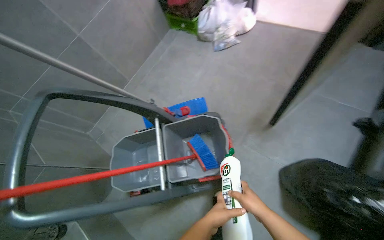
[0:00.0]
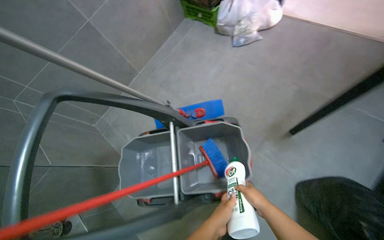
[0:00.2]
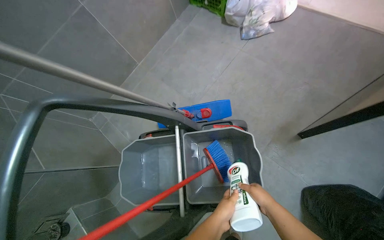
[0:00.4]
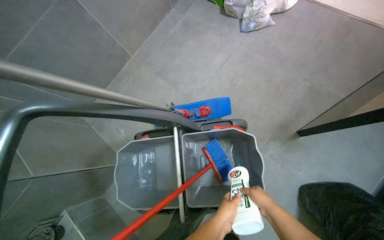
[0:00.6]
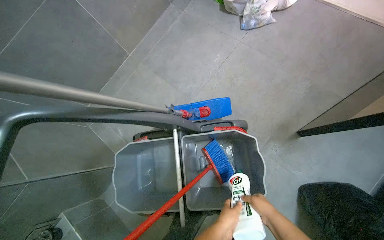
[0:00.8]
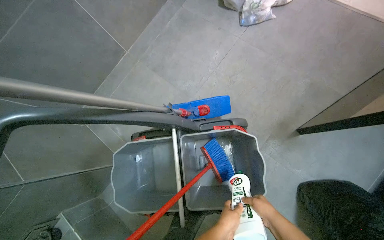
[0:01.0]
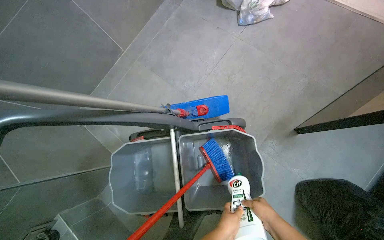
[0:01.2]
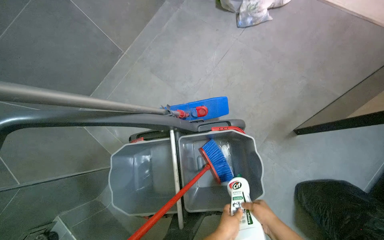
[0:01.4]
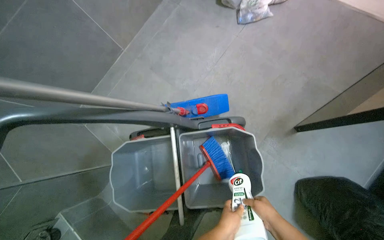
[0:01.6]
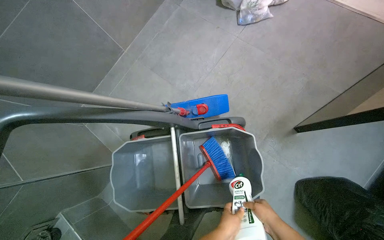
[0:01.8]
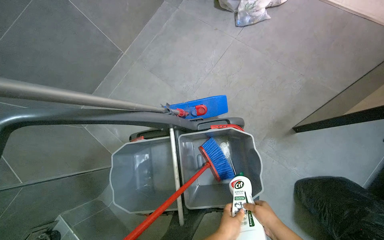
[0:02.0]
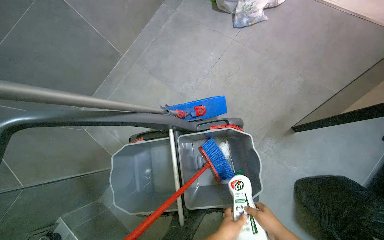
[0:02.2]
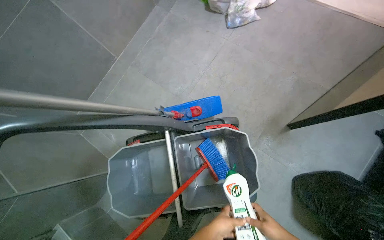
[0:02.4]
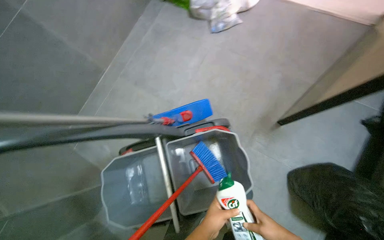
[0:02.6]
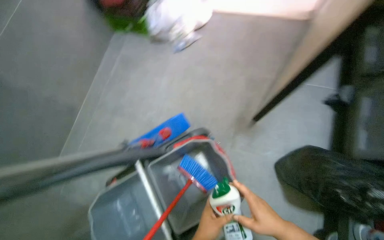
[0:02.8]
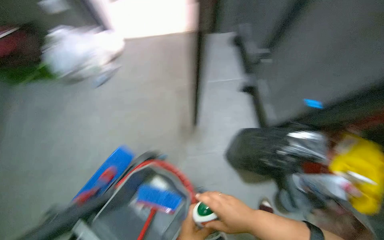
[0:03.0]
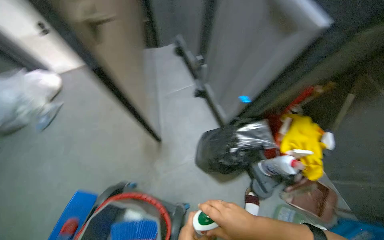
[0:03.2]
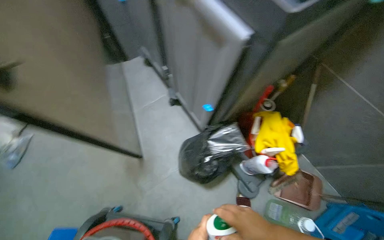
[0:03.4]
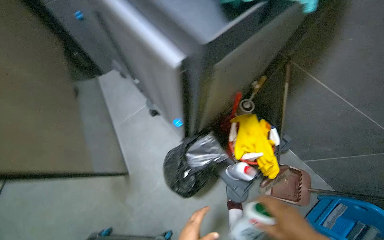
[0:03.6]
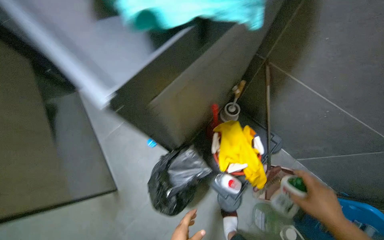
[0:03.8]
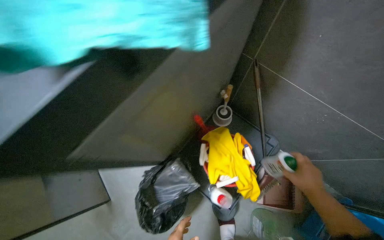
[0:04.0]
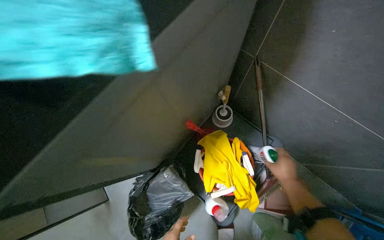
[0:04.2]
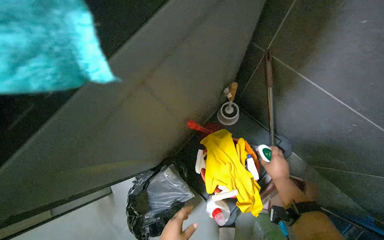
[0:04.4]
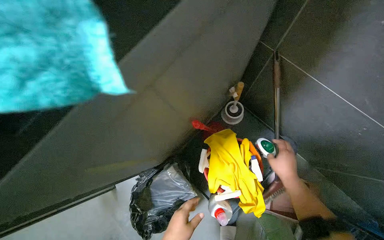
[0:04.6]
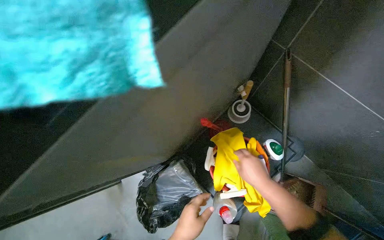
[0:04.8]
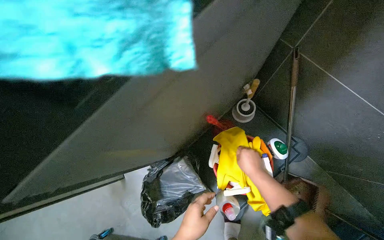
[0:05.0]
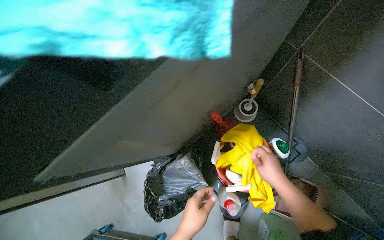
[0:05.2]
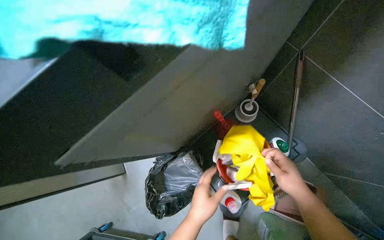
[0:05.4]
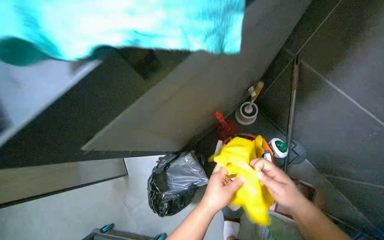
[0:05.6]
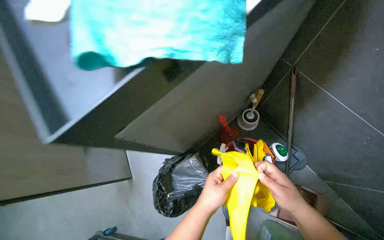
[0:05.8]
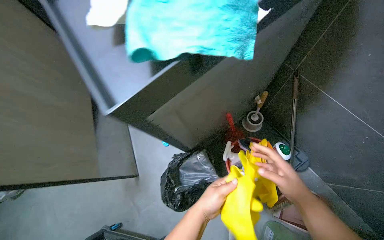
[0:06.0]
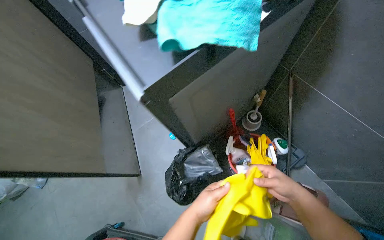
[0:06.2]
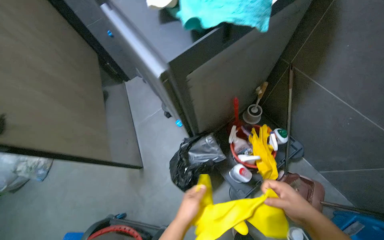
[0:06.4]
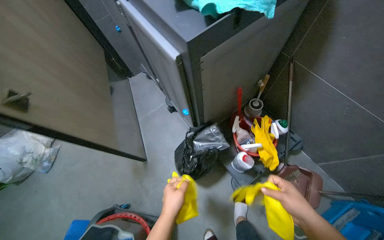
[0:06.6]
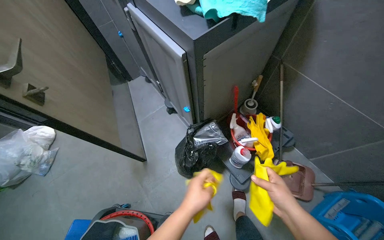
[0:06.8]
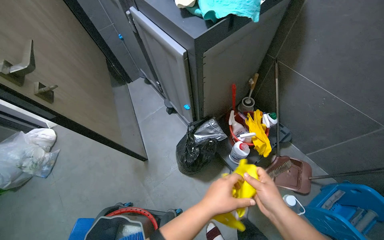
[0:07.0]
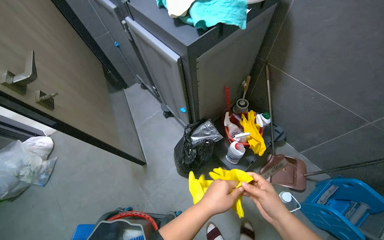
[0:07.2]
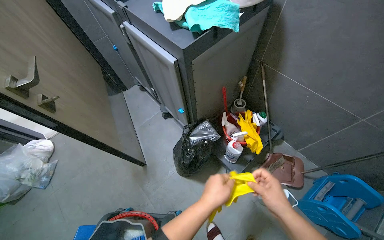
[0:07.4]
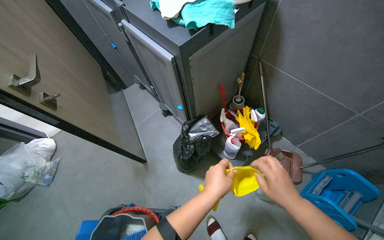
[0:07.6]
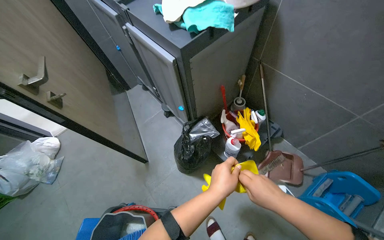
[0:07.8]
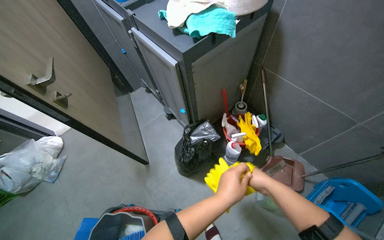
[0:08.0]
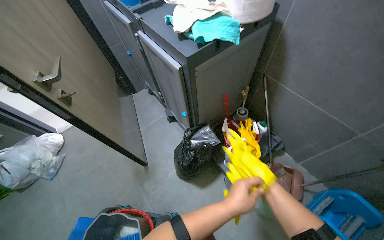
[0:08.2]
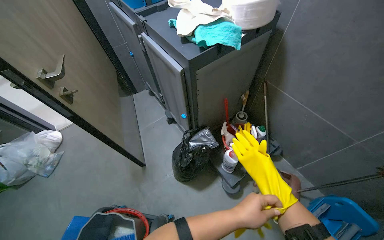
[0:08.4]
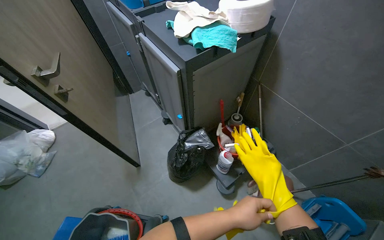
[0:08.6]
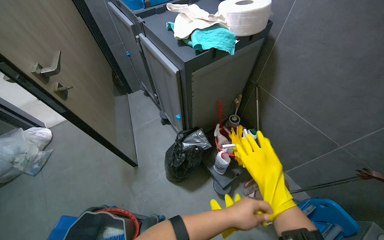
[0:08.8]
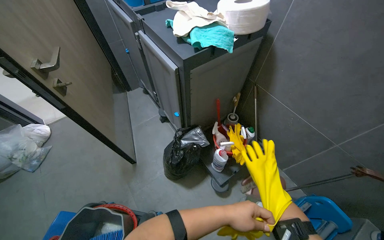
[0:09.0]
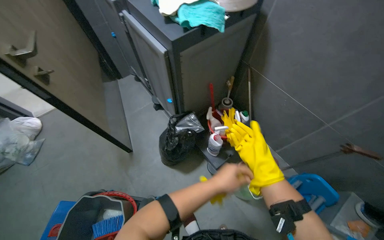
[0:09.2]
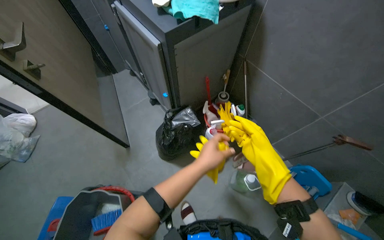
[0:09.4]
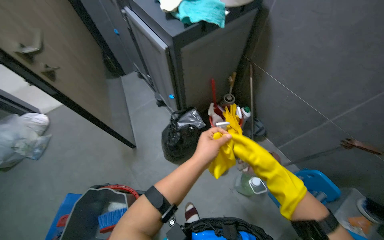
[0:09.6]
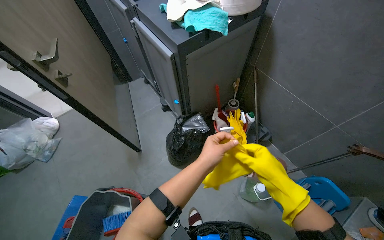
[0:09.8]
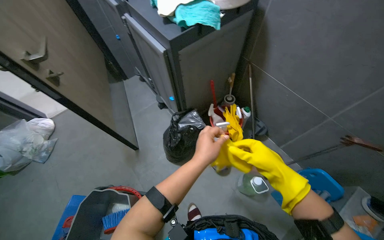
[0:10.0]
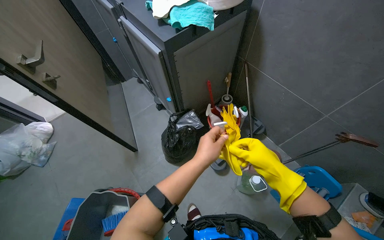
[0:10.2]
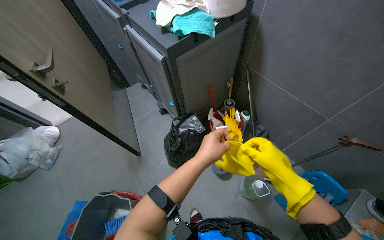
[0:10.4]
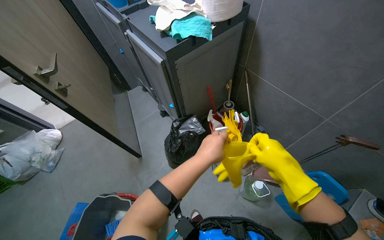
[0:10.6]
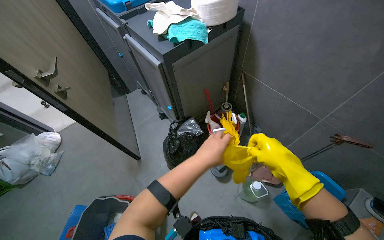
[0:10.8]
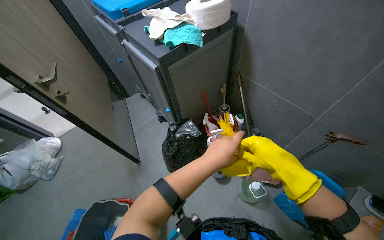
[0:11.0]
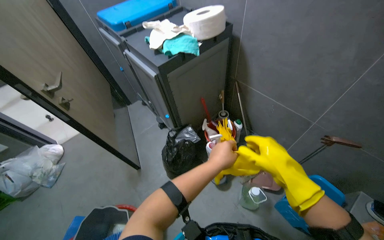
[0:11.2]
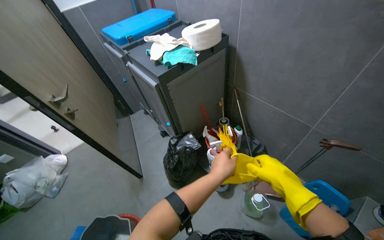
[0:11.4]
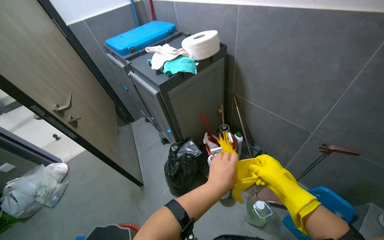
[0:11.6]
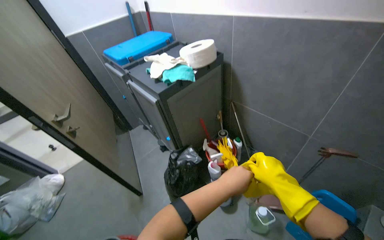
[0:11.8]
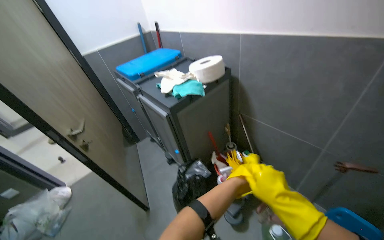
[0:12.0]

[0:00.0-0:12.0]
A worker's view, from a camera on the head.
Job: preparing cleaning supplies.
The whole recording: Preparing cleaning solution in cart. The worker fills a cleaning cart with water and various cleaning agents, putting on gloves during the process.
0:00.0 to 0:01.6: The wearer looks approximately 10 degrees further downward.
0:01.6 to 0:03.0: The head rotates approximately 50 degrees to the right. The view tilts some 15 degrees upward.
0:03.0 to 0:04.4: The camera travels about 80 cm. Everything in view rotates approximately 40 degrees counterclockwise.
0:04.4 to 0:06.0: The right hand goes nearer and farther, roughly 25 cm each way, reversing 2 times.
0:06.0 to 0:07.6: The head travels about 40 cm.
0:07.6 to 0:09.0: The left hand moves to the right, roughly 10 cm.
0:09.0 to 0:10.4: The left hand goes roughly 15 cm nearer to the camera and up the picture, while the right hand moves nearer to the camera, about 10 cm.
0:10.4 to 0:12.0: The view tilts approximately 20 degrees upward. The left hand moves to the right, roughly 10 cm.

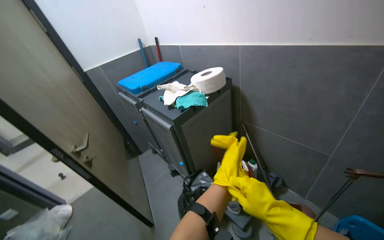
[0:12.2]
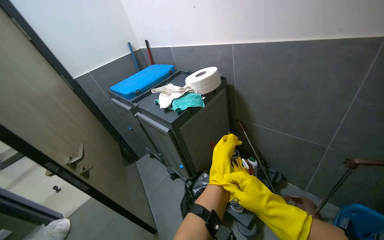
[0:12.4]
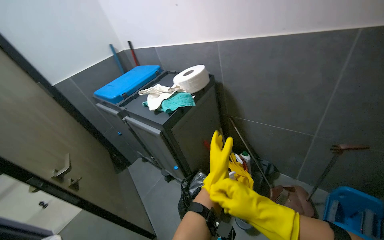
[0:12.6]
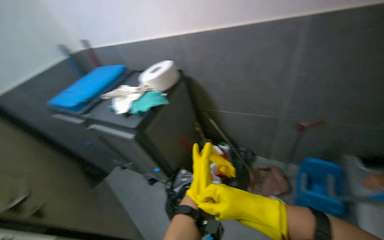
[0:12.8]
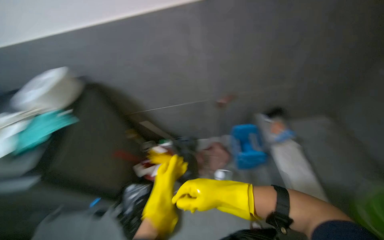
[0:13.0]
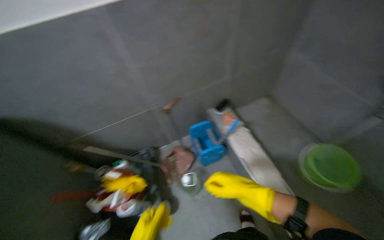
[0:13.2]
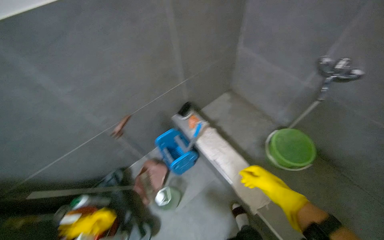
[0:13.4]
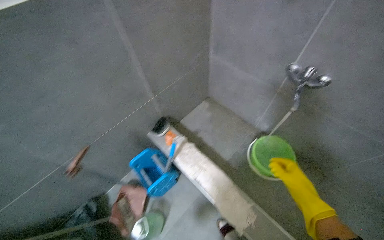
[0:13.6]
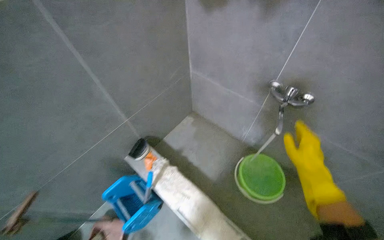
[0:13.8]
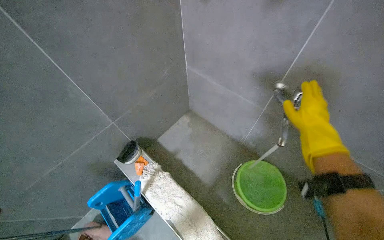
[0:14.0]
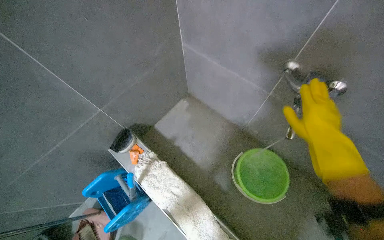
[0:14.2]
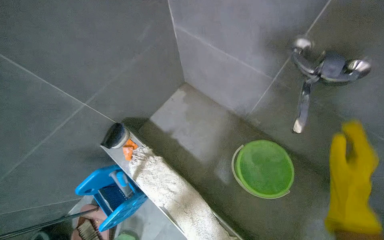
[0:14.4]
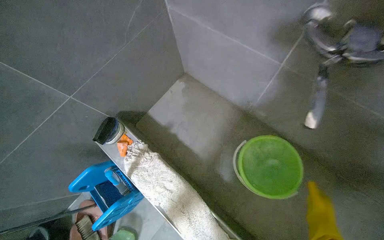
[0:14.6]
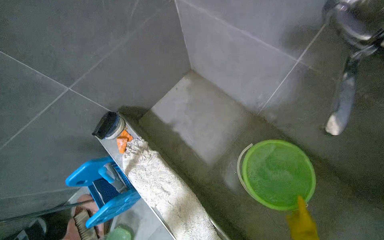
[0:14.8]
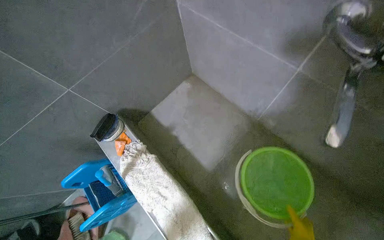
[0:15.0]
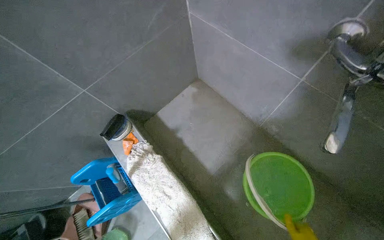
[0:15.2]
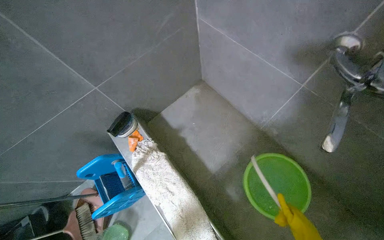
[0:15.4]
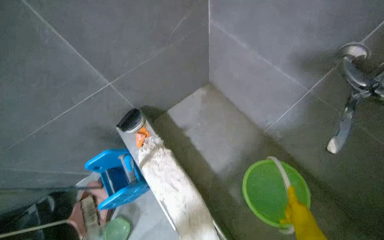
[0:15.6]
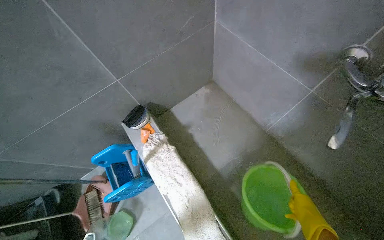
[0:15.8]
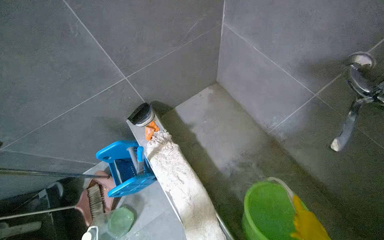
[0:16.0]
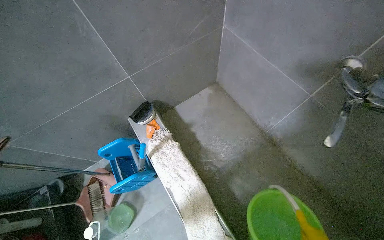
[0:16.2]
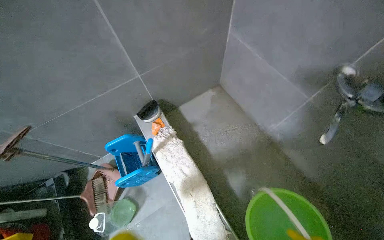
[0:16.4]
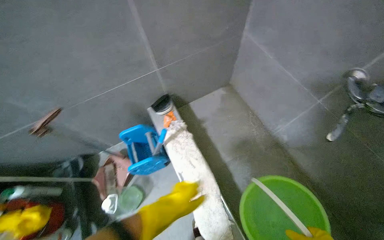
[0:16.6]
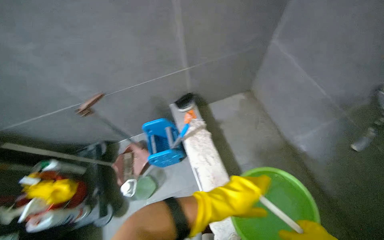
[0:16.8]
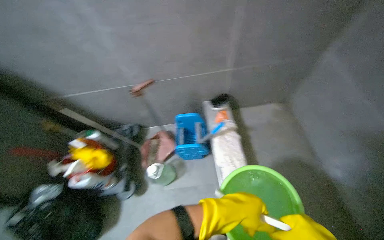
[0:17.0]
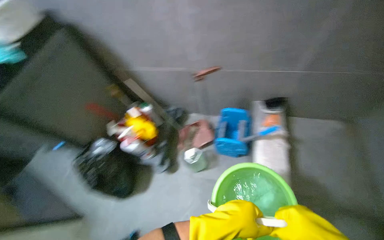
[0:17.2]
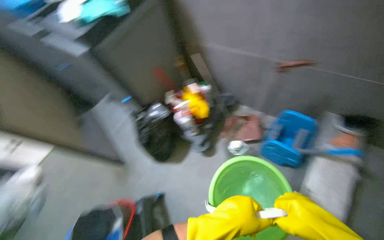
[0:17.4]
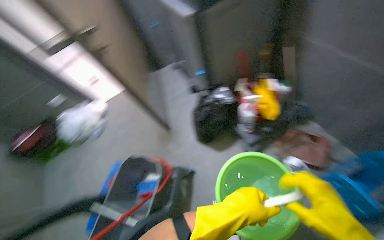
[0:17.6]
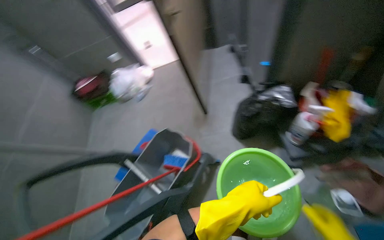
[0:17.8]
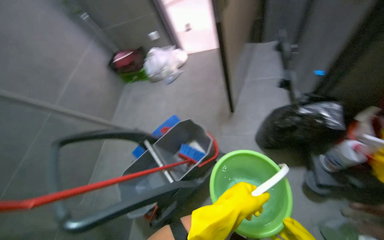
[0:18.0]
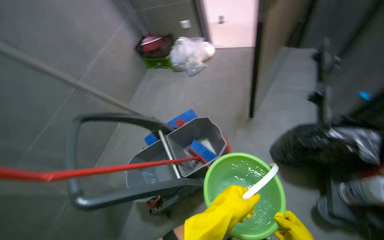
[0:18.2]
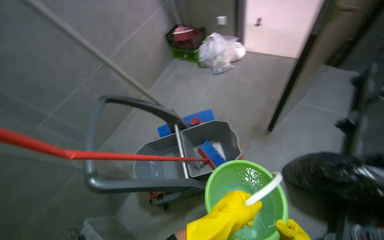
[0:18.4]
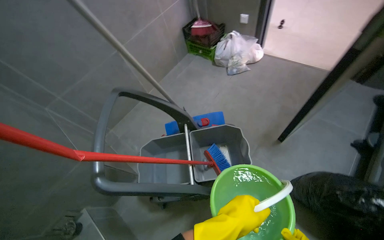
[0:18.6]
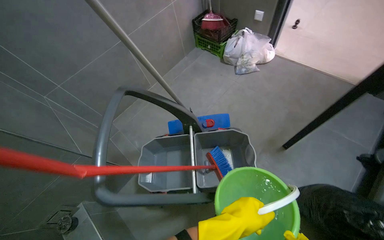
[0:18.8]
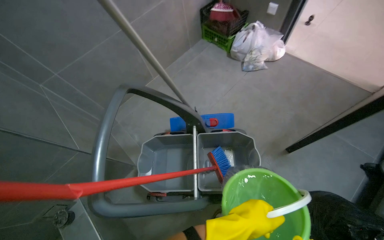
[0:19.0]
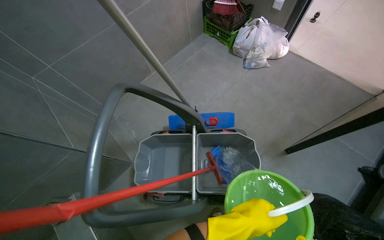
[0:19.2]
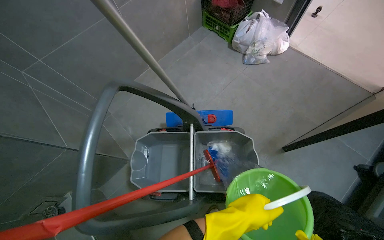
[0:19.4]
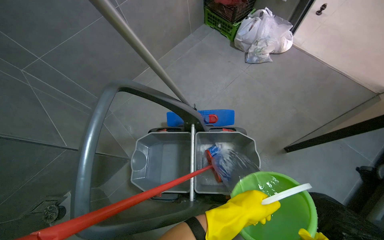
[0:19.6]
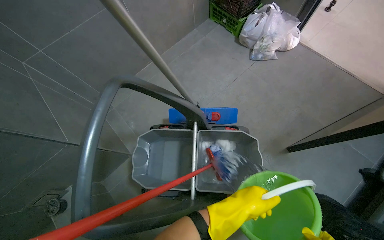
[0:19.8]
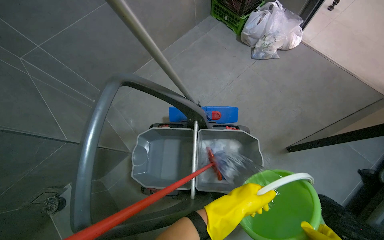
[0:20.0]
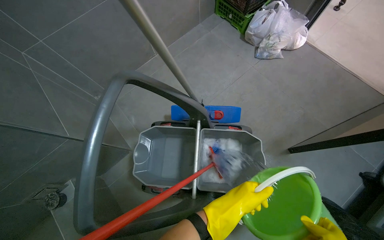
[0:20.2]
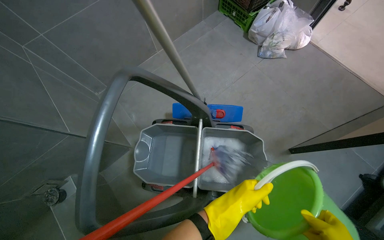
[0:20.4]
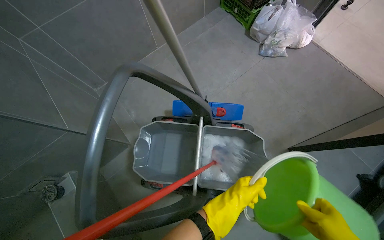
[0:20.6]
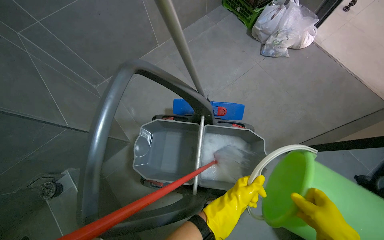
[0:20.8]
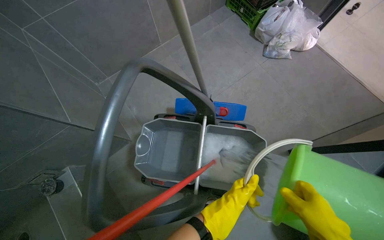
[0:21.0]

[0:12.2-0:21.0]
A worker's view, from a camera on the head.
Job: preparing cleaning supplies.
The whole recording: Preparing cleaning solution in cart. The worker fills a cleaning cart with water and various cleaning agents, putting on gloves during the process.
0:12.2 to 0:13.6: The wearer's head swings roughly 75 degrees to the right.
0:13.6 to 0:15.2: The head travels roughly 50 cm.
0:16.6 to 0:18.0: The camera travels about 70 cm. The wearer's head swings about 120 degrees to the left. The wearer looks some 20 degrees further downward.
0:18.0 to 0:19.6: The head travels roughly 40 cm. The view tilts some 15 degrees downward. The scene rotates clockwise by some 40 degrees.
